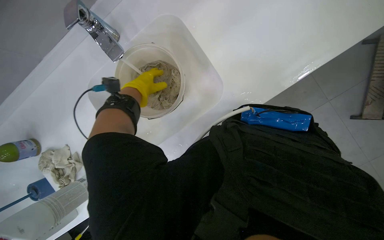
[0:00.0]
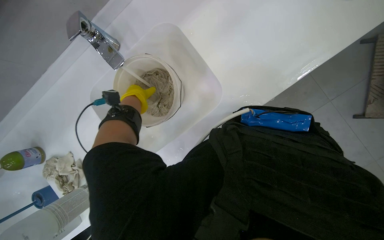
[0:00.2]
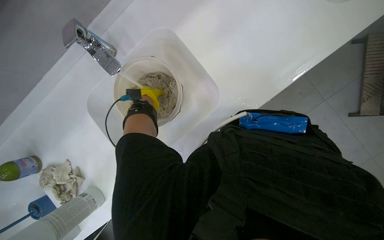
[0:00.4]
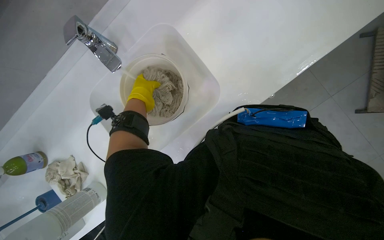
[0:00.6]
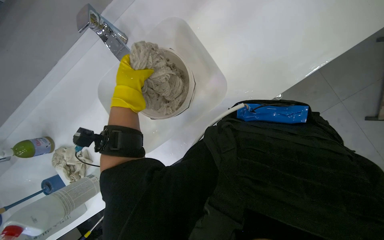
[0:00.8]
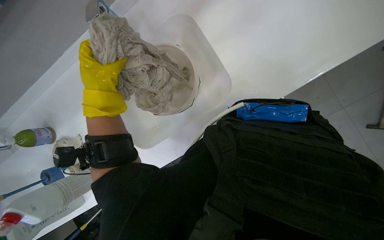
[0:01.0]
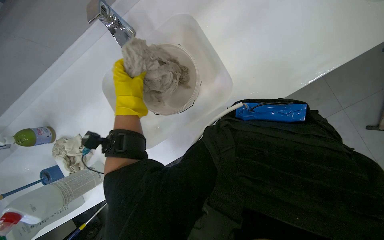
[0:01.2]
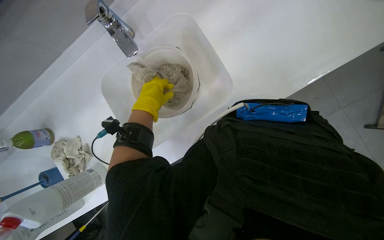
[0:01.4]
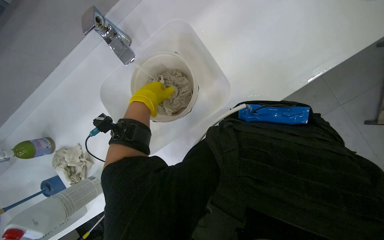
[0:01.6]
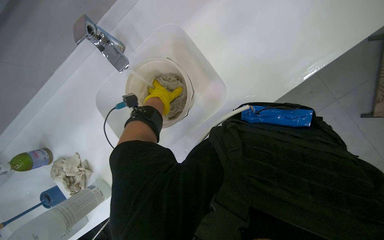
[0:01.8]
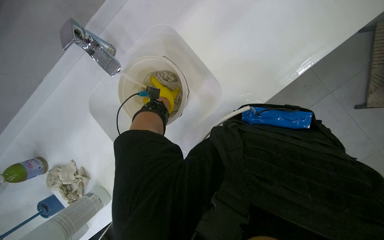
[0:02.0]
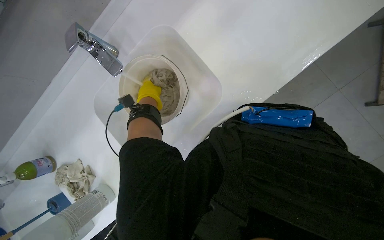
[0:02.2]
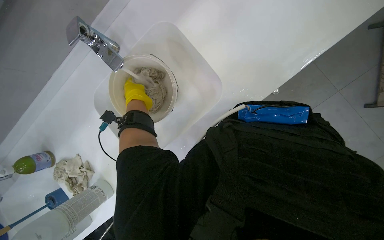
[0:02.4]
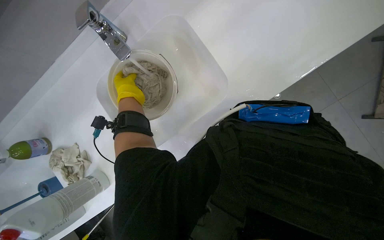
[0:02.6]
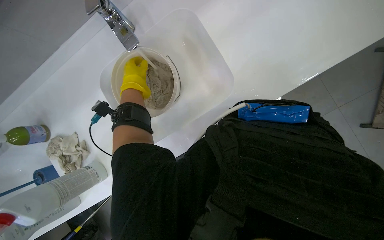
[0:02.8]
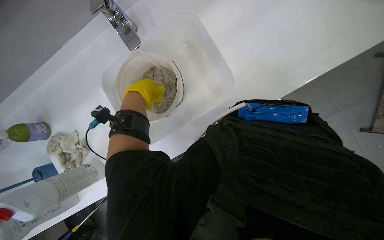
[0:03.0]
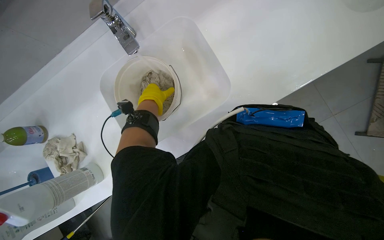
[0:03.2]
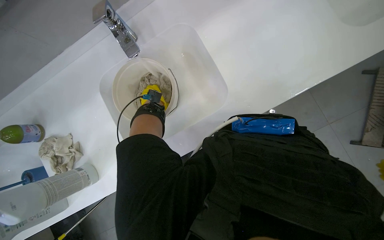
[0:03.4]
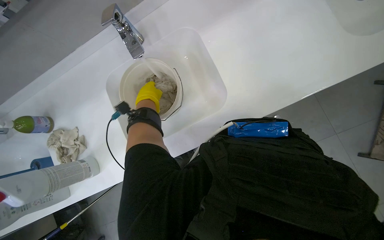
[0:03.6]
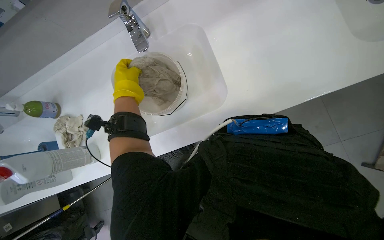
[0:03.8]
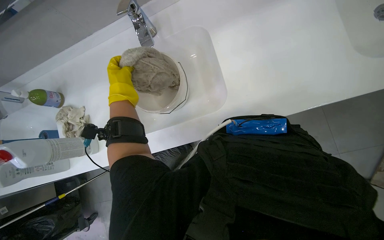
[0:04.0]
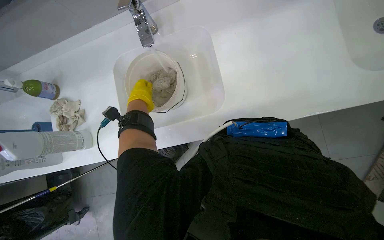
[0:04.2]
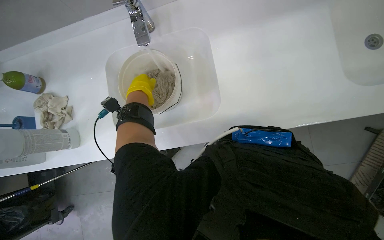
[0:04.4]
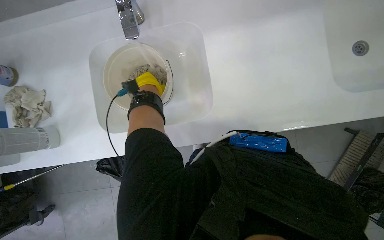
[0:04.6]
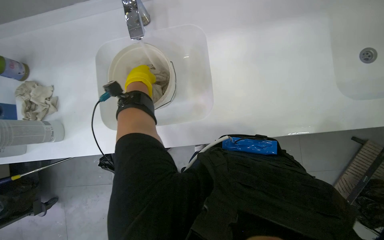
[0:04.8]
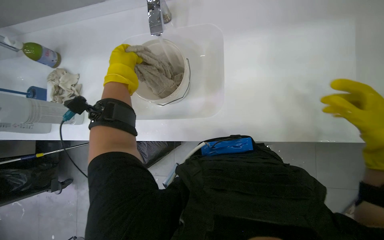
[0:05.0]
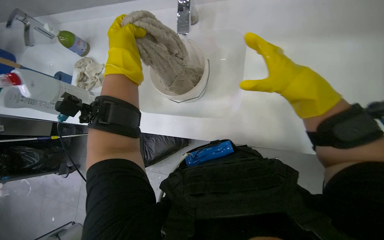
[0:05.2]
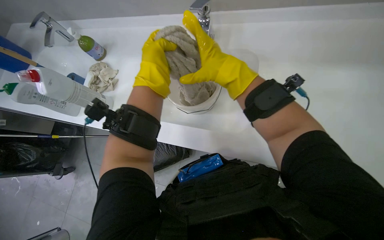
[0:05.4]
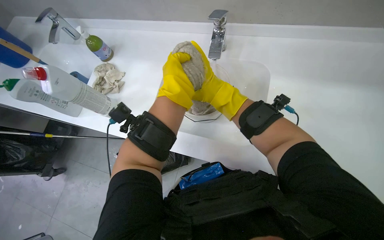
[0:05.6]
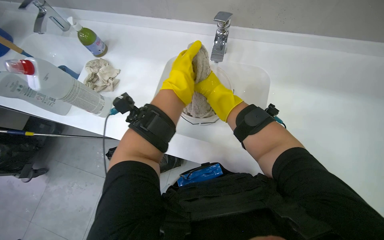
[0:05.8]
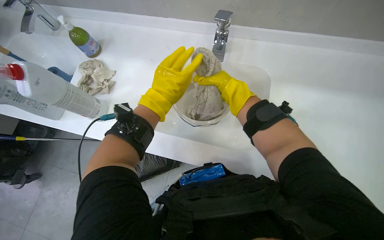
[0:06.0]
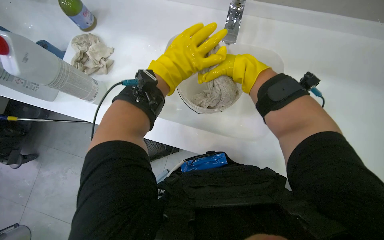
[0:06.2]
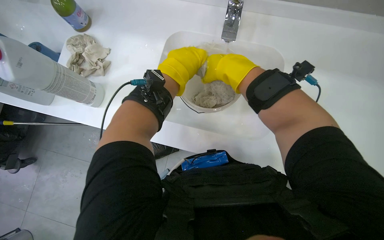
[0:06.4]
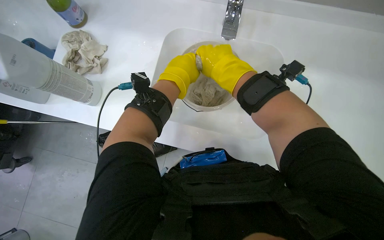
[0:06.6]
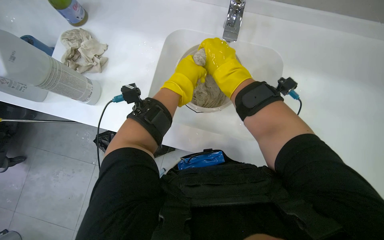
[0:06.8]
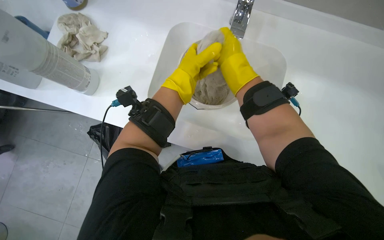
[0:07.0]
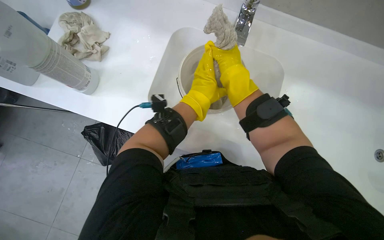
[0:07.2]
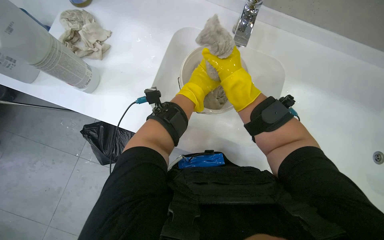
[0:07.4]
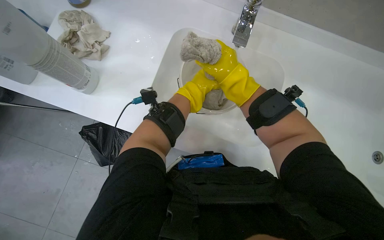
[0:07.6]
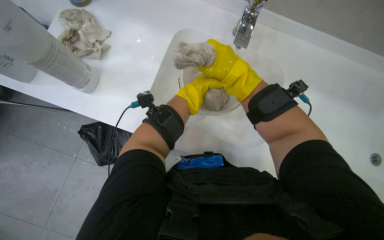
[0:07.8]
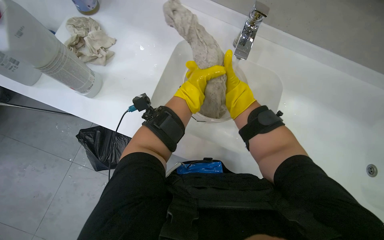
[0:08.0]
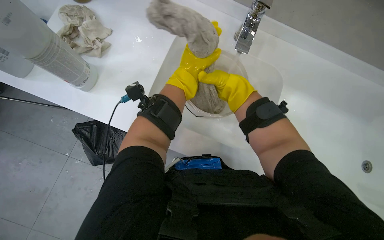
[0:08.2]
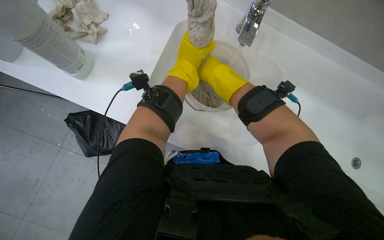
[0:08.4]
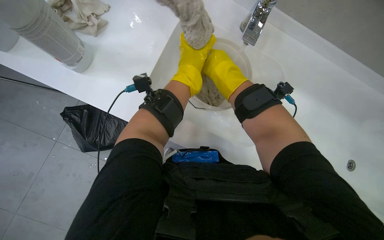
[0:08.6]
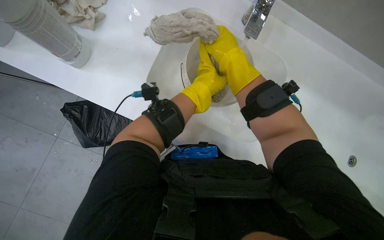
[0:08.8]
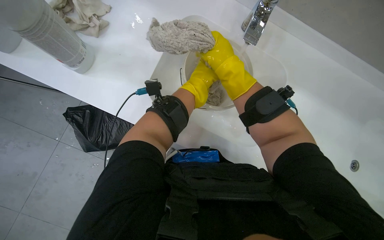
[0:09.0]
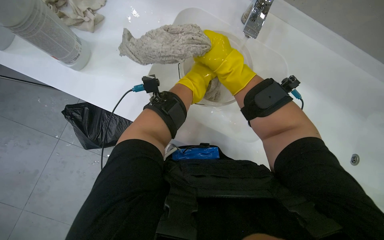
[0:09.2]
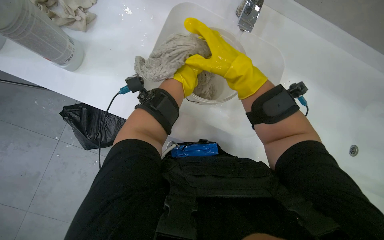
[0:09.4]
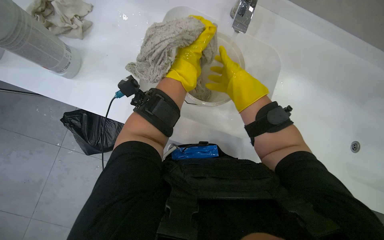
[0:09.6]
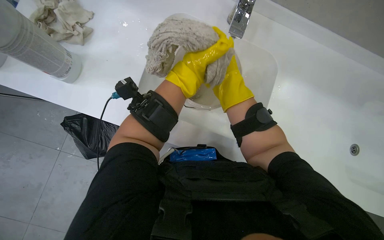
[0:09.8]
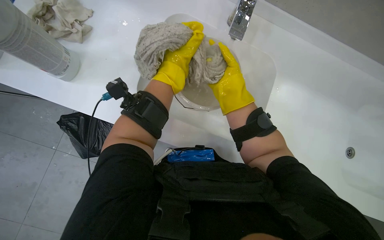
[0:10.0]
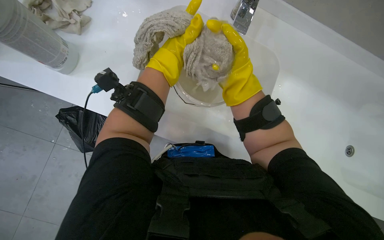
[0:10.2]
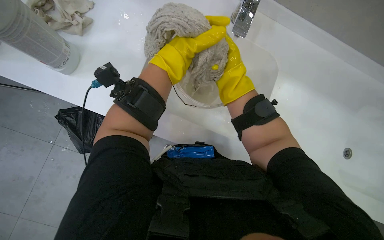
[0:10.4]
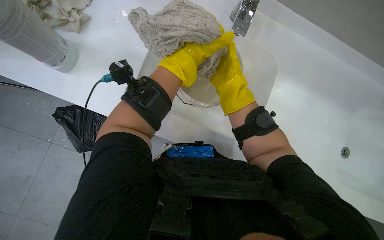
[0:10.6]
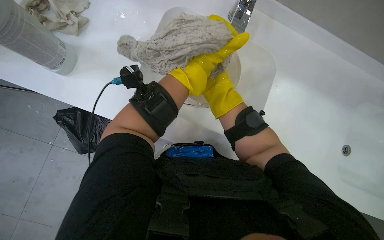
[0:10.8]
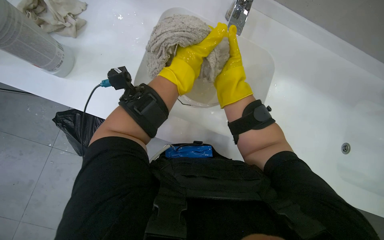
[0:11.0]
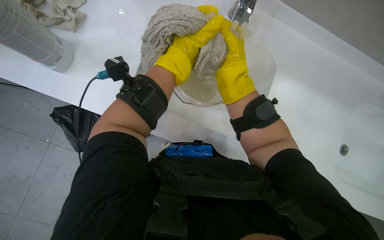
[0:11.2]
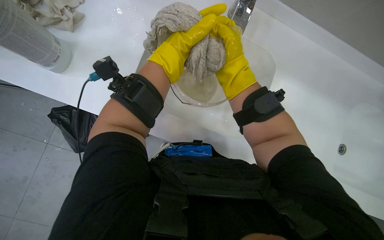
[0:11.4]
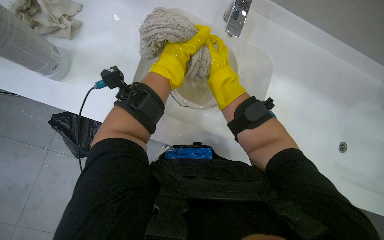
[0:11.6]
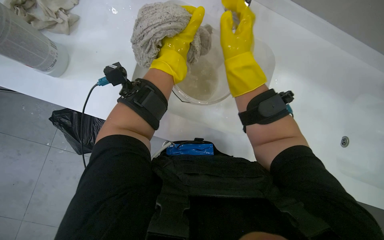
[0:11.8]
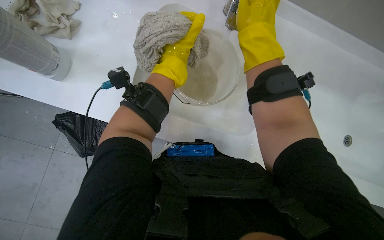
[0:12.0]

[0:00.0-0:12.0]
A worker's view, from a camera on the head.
Job: preparing cleaning supplies.
The whole recording: Washing dirty cloth in sink. The worker places a dirty cloth into a bucket and washes it under running water in the sink.
0:03.0 to 0:04.4: The left hand goes nearer and farther, some 10 cm each way, reversing 2 times.
0:04.4 to 0:06.0: The scene rotates clockwise by roughly 25 degrees. The left hand is displaced nearer to the camera by about 10 cm.
0:06.0 to 0:07.6: The left hand moves farther from the camera, some 20 cm.
0:07.6 to 0:09.0: The right hand goes farther from the camera and returns, about 10 cm each way.
0:09.0 to 0:10.4: The right hand travels farther from the camera by roughly 10 cm.
0:10.4 to 0:12.0: The right hand goes nearer and farther, some 20 cm each way, reversing 3 times.

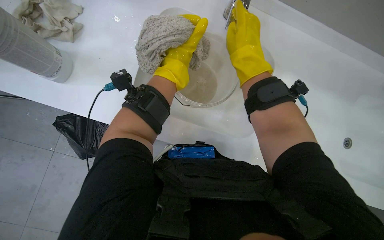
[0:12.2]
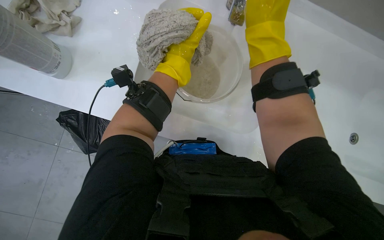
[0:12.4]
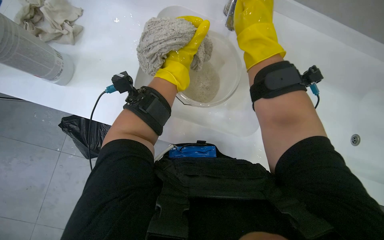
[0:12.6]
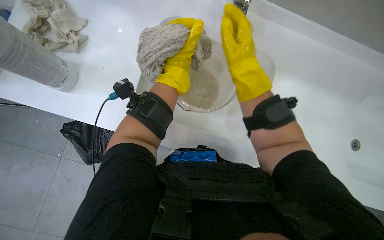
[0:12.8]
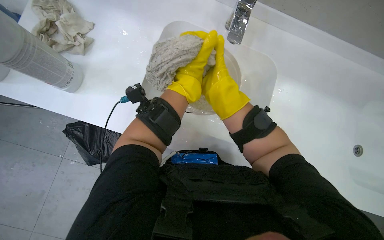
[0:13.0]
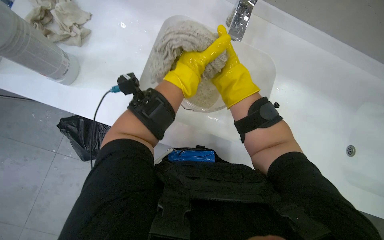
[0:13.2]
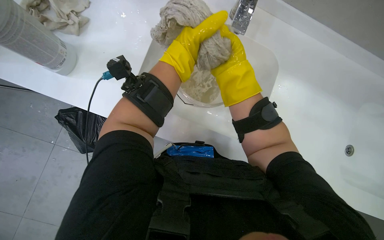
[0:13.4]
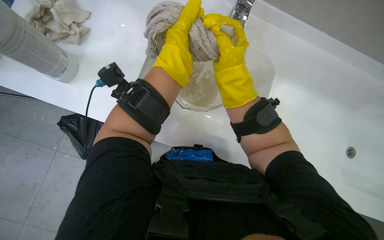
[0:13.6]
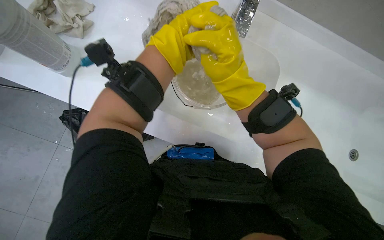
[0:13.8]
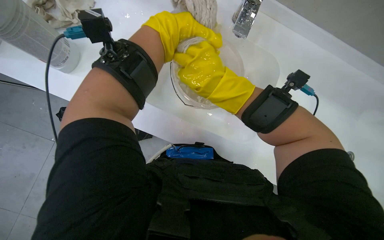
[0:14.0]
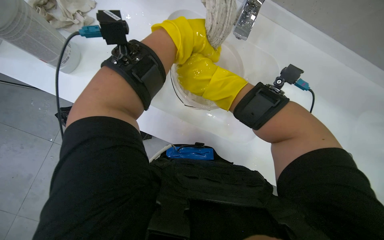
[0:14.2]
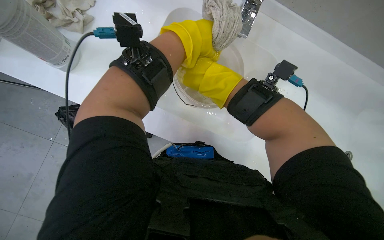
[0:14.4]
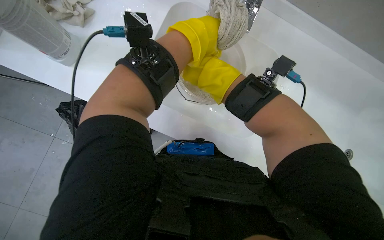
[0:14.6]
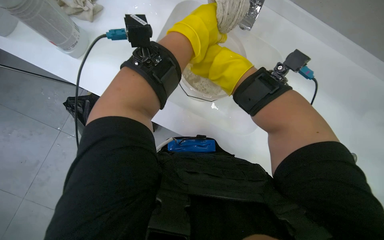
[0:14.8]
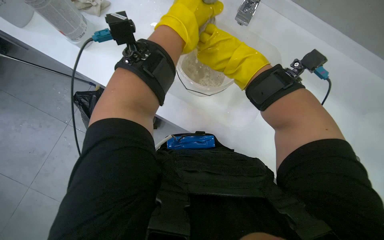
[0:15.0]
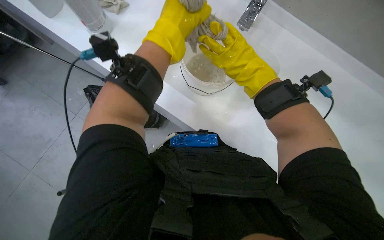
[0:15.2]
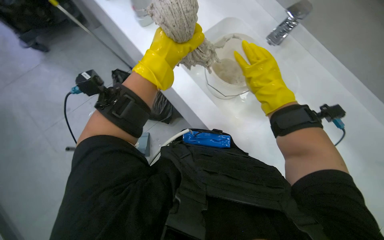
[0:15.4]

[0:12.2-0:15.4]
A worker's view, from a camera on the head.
Job: preparing cleaning supplies.
The whole recording: Washing dirty cloth in sink. The worker places a dirty cloth into a bucket and washes it under running water in the sink.
0:12.2 to 0:13.8: The right hand goes farther from the camera and returns, about 10 cm each way.

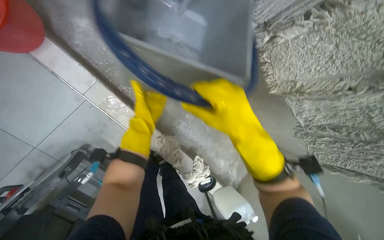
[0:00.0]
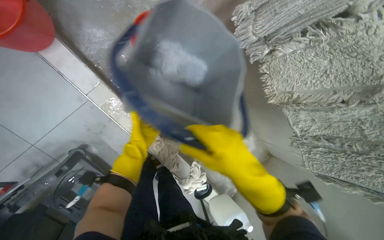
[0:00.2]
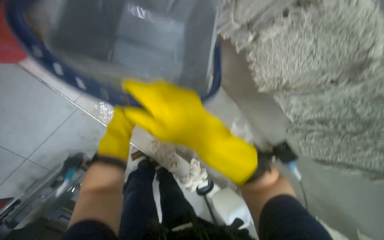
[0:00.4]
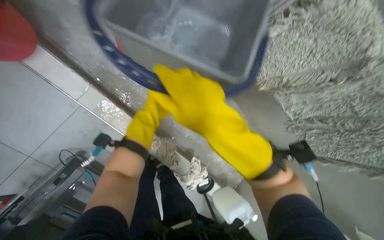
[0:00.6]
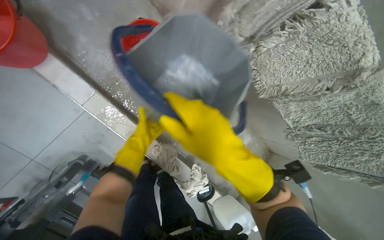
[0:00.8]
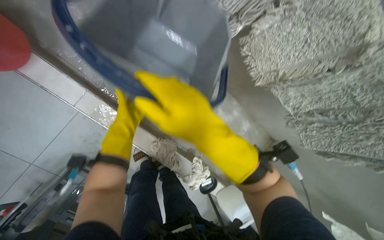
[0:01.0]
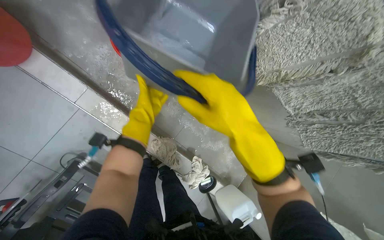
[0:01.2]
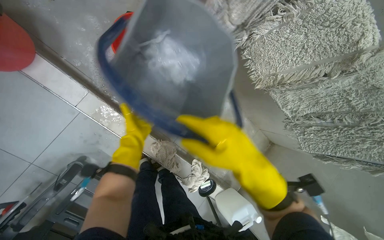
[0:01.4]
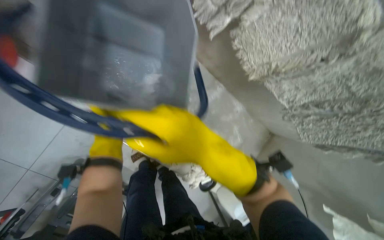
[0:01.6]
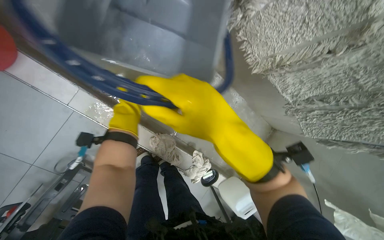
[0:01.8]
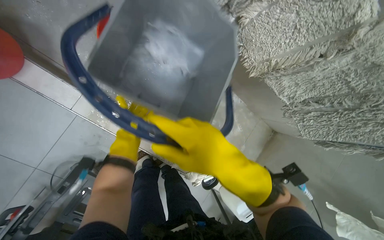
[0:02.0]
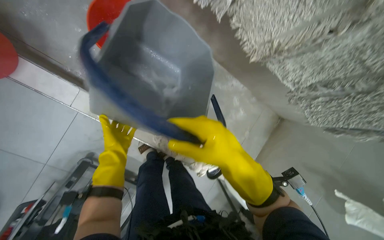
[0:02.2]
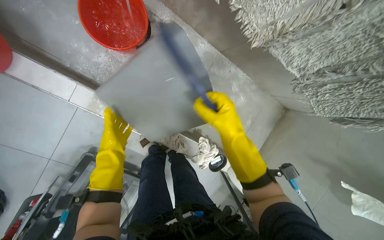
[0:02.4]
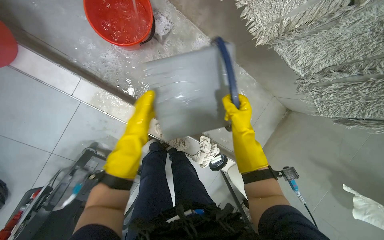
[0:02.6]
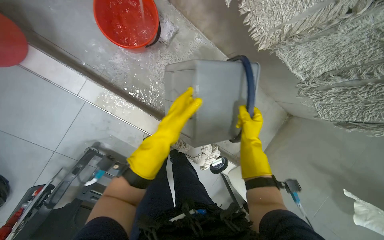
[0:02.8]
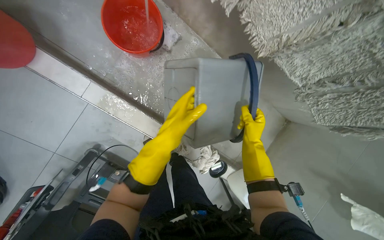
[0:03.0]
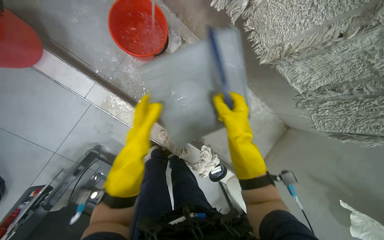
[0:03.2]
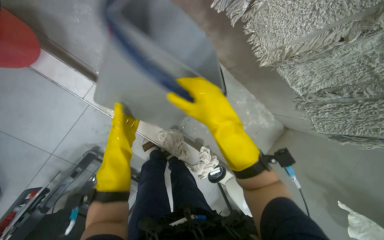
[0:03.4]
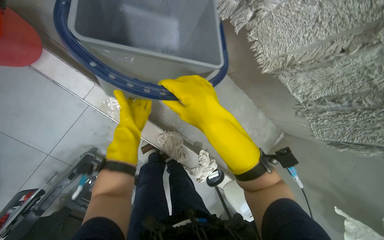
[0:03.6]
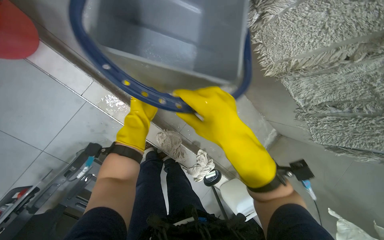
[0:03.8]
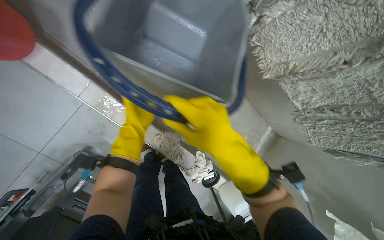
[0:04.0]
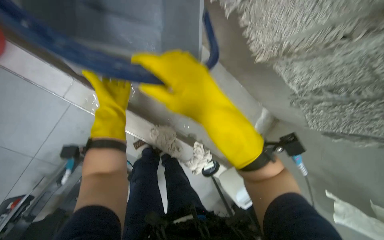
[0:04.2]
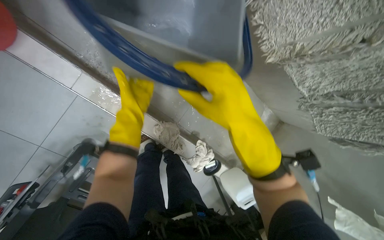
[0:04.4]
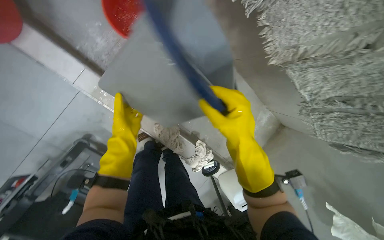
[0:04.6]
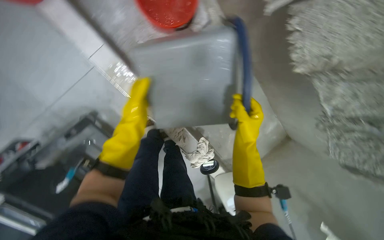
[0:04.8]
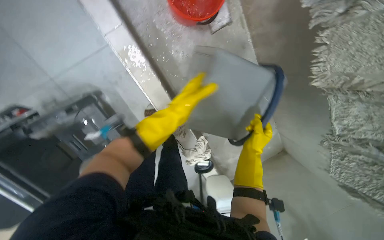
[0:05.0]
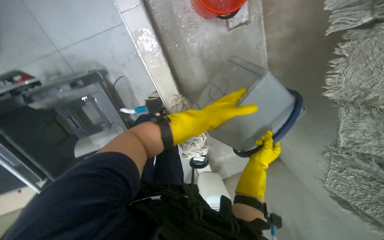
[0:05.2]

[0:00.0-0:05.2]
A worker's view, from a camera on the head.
Job: preparing cleaning supplies.
The whole recording: Preparing and cleaning with tools. The worker handles buckets, attaches a mop, fills a bucket with water, and squeegees water from the floor.
0:00.0 to 0:01.8: The left hand swings left and right, roughly 15 cm each way, with 3 reversals. Meanwhile the right hand goes up and down the picture, approximately 10 cm each way, reversing 2 times.
0:01.8 to 0:03.4: The left hand is displaced down the picture by roughly 10 cm, and travels to the right and back again, about 15 cm each way, while the right hand travels farther from the camera and back again, about 25 cm each way.
0:03.4 to 0:05.2: The scene rotates clockwise by some 30 degrees.
